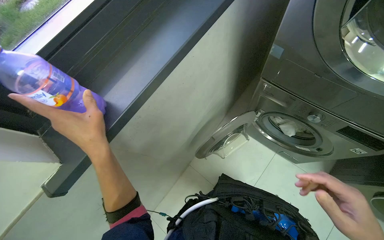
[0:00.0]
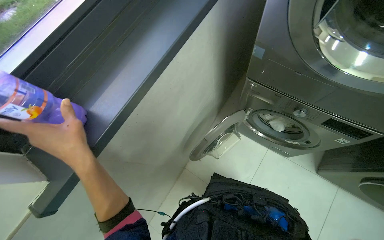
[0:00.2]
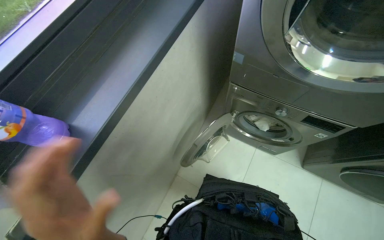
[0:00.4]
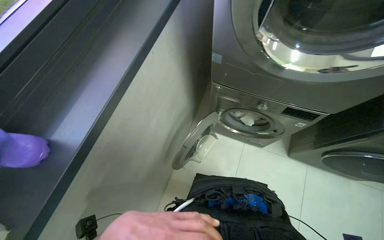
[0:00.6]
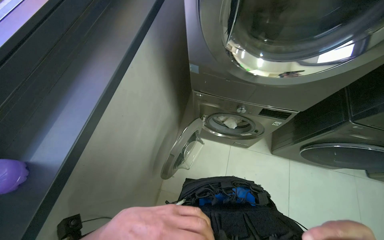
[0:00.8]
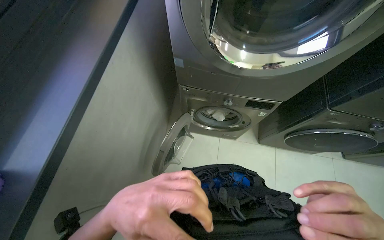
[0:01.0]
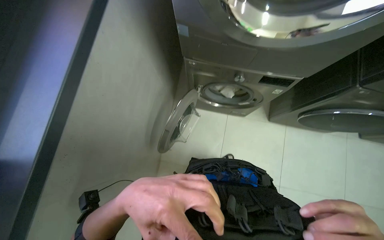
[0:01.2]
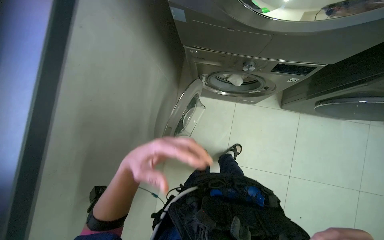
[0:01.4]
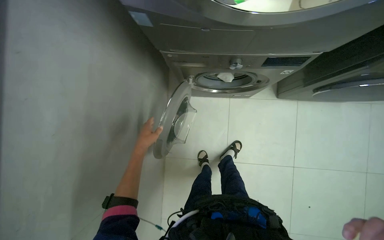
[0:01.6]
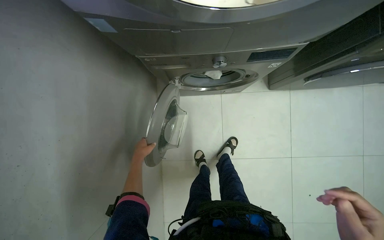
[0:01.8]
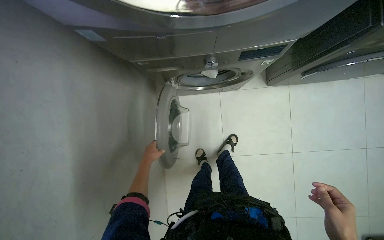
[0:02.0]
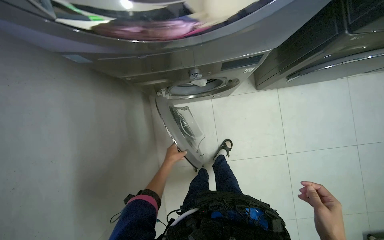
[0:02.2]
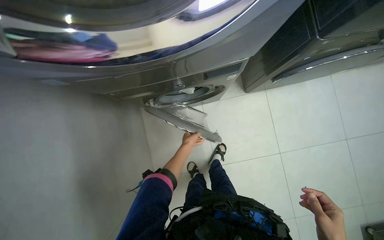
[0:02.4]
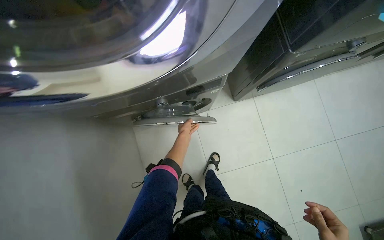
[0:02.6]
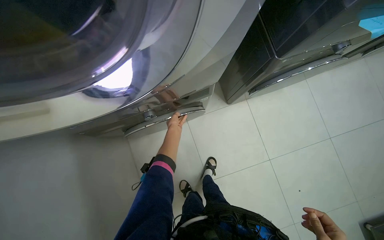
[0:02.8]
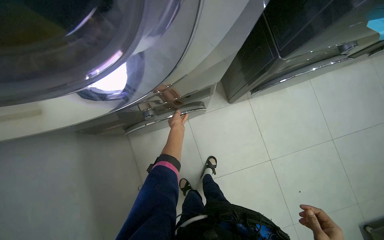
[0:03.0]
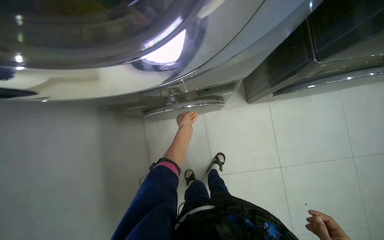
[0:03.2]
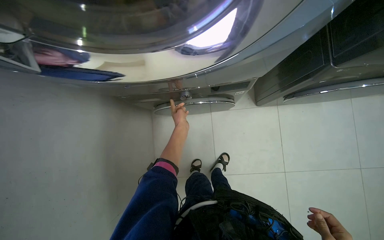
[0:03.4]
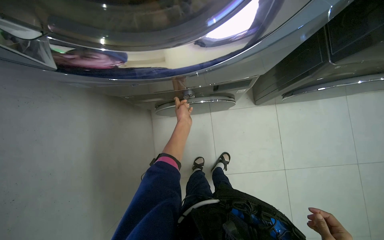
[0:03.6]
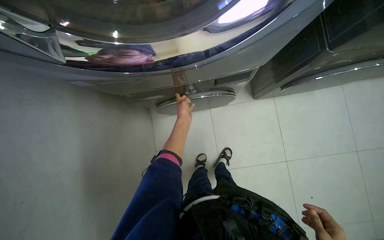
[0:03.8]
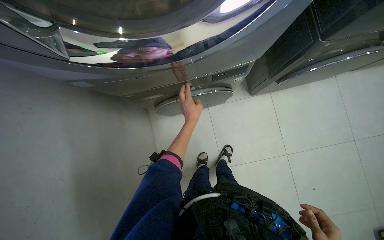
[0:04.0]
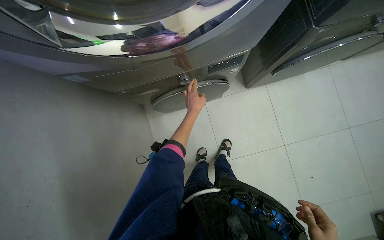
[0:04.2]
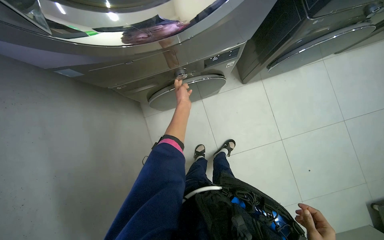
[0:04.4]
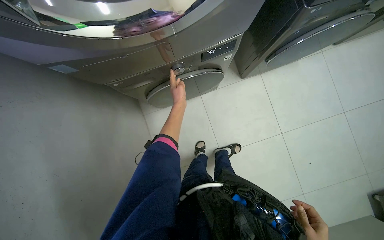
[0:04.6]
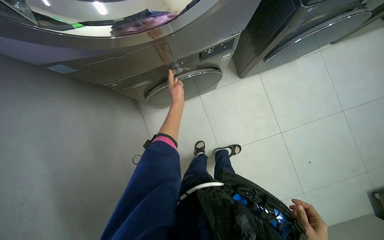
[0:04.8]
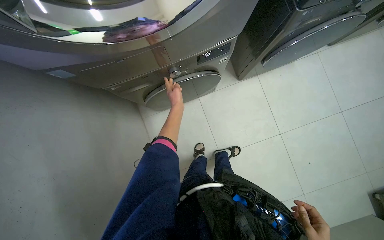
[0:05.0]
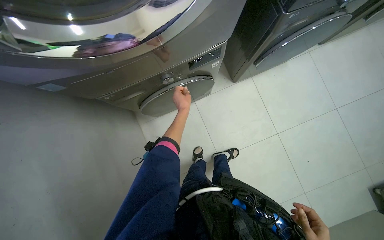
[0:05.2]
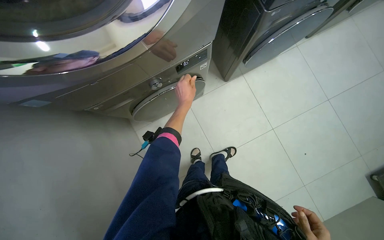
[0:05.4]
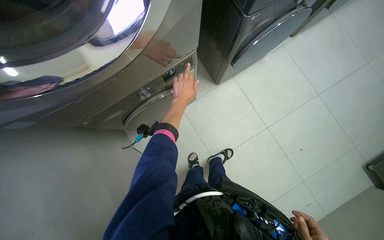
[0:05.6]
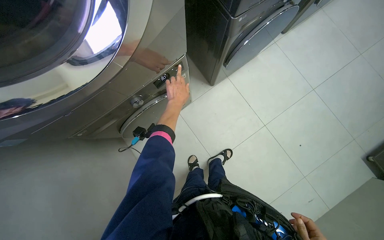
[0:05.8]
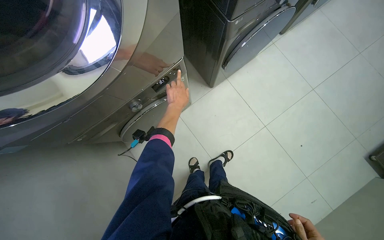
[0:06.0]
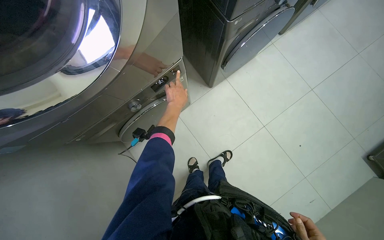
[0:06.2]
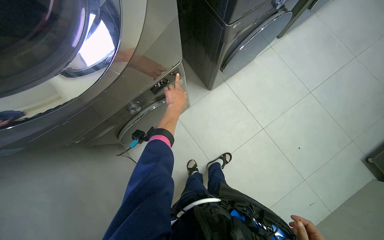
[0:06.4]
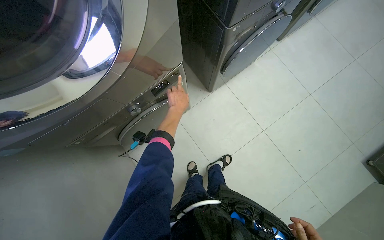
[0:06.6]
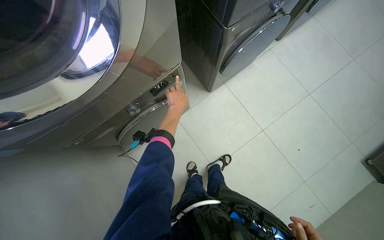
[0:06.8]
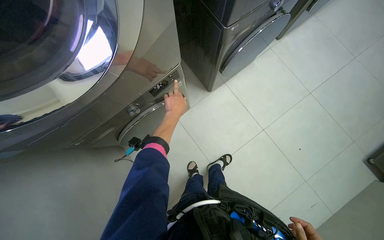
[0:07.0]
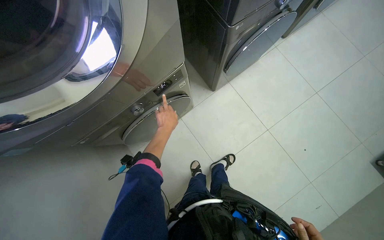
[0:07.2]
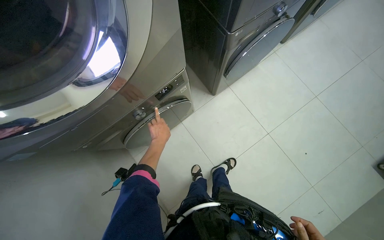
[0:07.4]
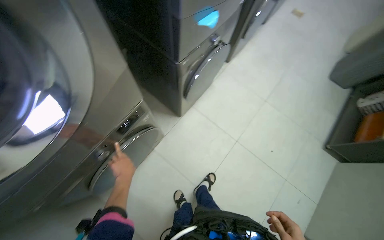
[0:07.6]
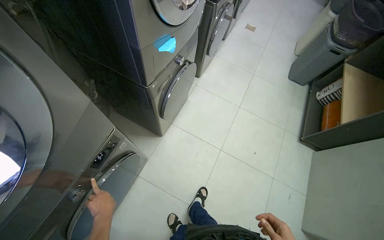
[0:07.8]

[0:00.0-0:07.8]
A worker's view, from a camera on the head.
Job: managing laundry.
The whole recording: Loading laundry into washing machine. The worker gathers white laundry, places it into the washing machine, adds detergent, and starts the cycle.
0:00.0 to 0:01.6: The wearer's head swings roughly 35 degrees to the right. The camera pitches downward, by approximately 15 degrees.
0:01.6 to 0:03.2: The left hand shifts approximately 50 cm to the right, up the picture and farther from the camera.
0:03.2 to 0:04.6: The left hand goes some 15 cm nearer to the camera.
0:06.2 to 0:07.8: The head turns to the right by some 30 degrees. The wearer looks approximately 15 degrees further upward.

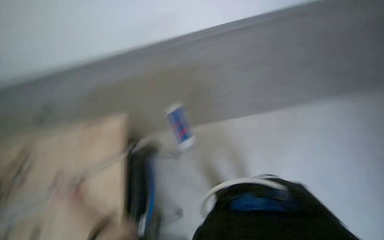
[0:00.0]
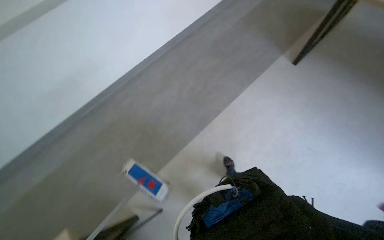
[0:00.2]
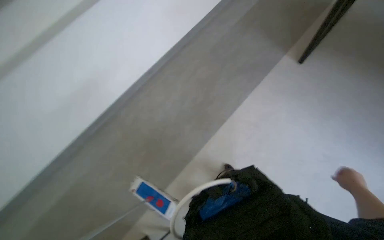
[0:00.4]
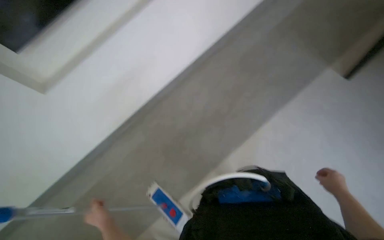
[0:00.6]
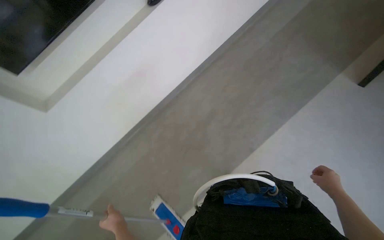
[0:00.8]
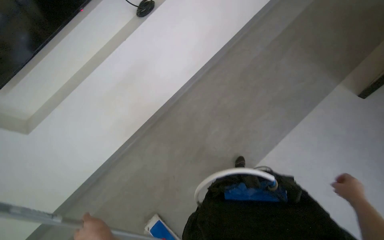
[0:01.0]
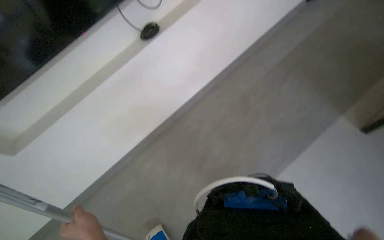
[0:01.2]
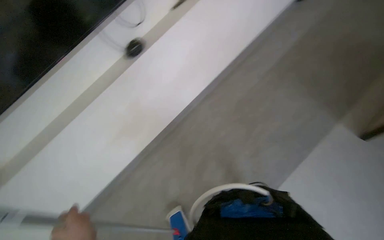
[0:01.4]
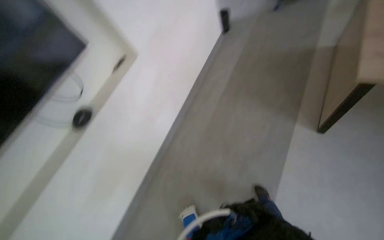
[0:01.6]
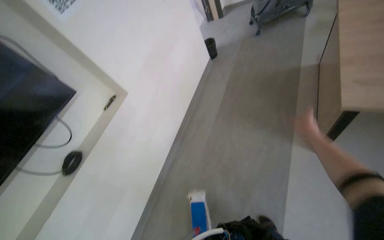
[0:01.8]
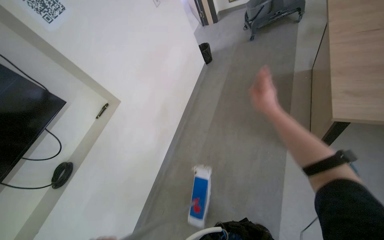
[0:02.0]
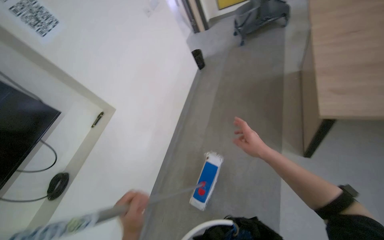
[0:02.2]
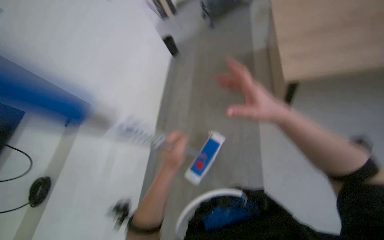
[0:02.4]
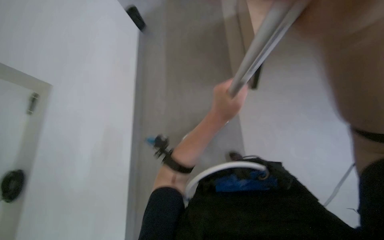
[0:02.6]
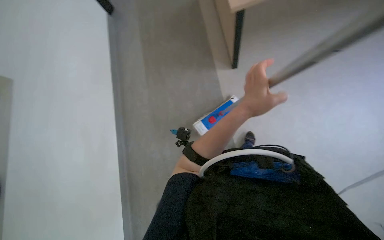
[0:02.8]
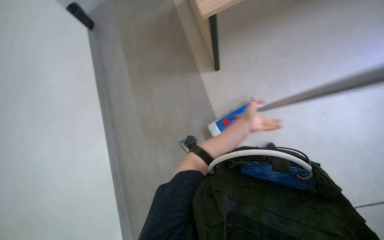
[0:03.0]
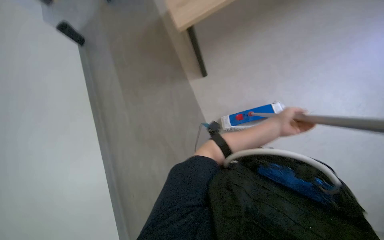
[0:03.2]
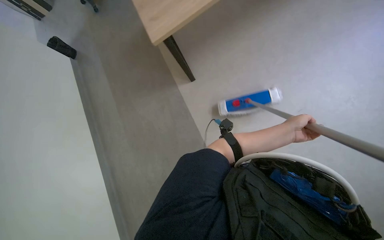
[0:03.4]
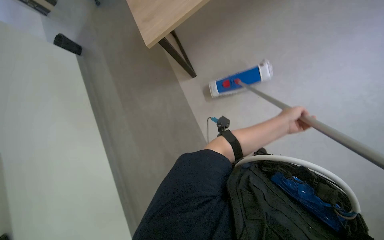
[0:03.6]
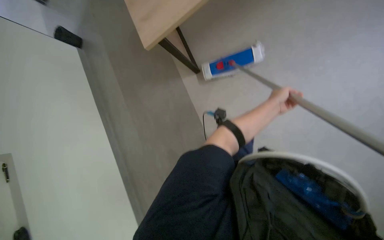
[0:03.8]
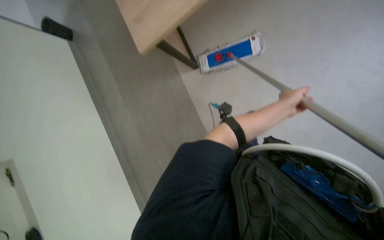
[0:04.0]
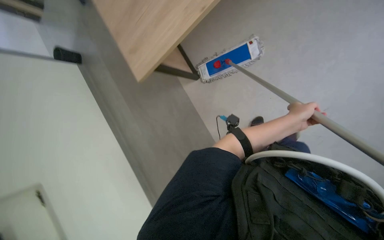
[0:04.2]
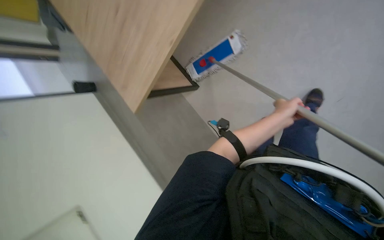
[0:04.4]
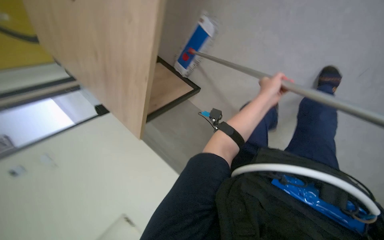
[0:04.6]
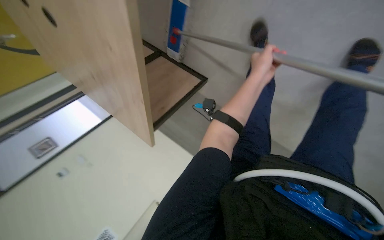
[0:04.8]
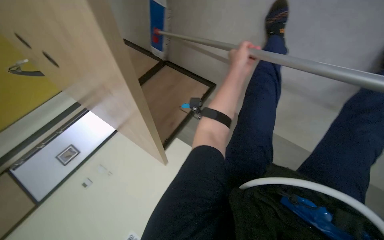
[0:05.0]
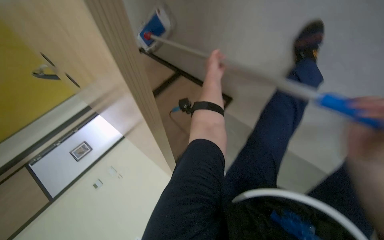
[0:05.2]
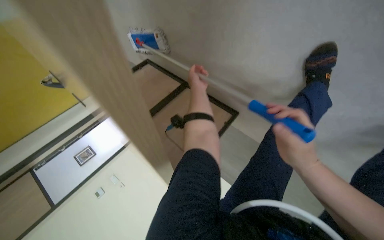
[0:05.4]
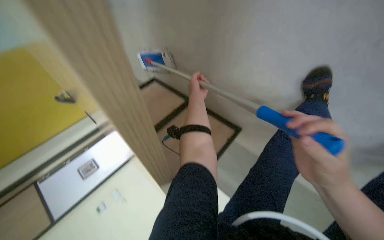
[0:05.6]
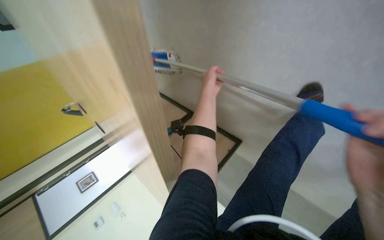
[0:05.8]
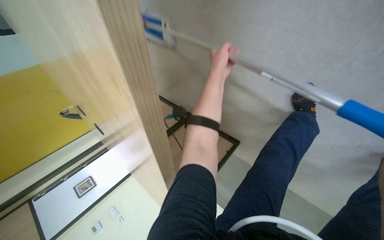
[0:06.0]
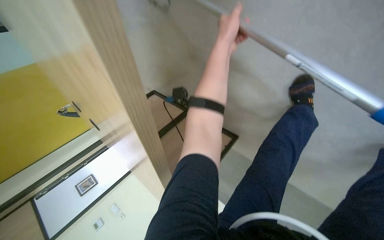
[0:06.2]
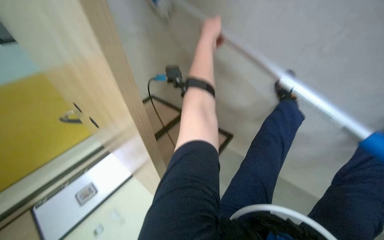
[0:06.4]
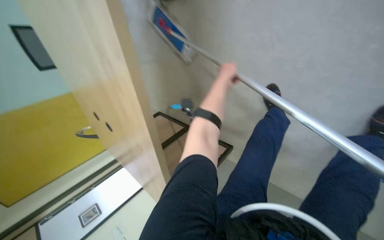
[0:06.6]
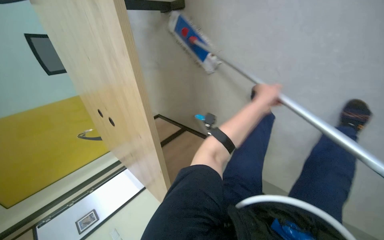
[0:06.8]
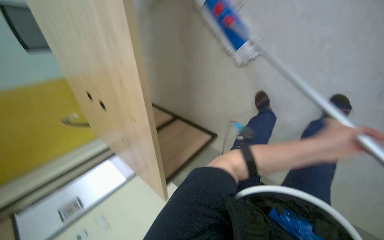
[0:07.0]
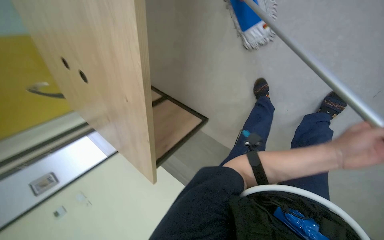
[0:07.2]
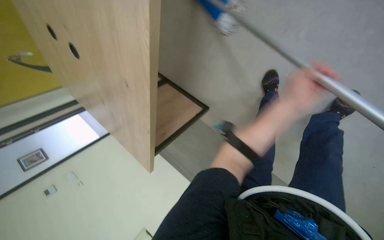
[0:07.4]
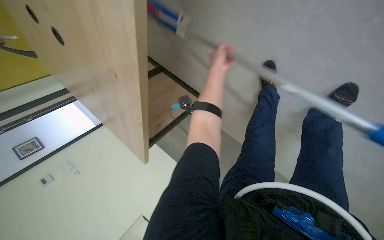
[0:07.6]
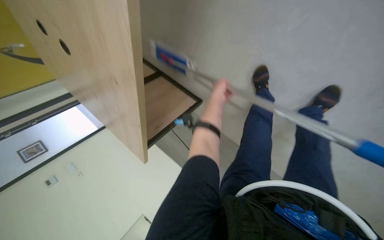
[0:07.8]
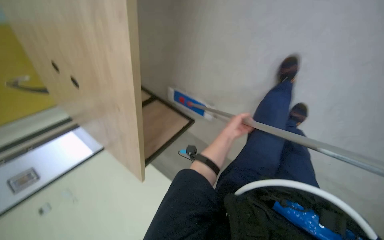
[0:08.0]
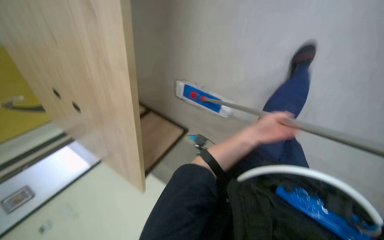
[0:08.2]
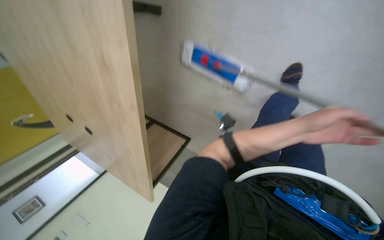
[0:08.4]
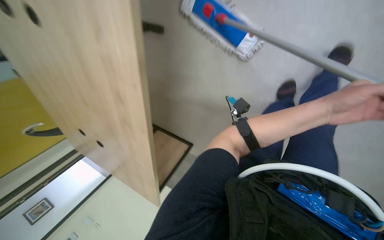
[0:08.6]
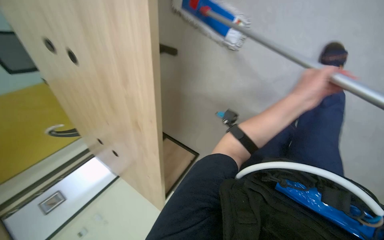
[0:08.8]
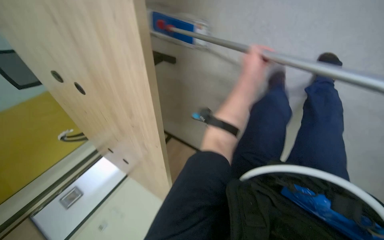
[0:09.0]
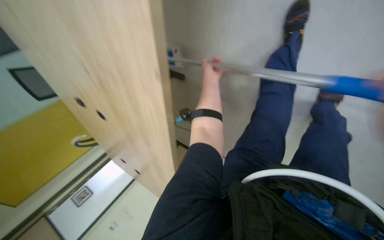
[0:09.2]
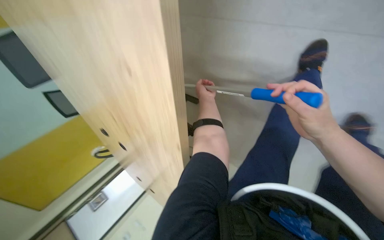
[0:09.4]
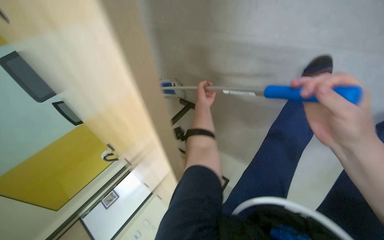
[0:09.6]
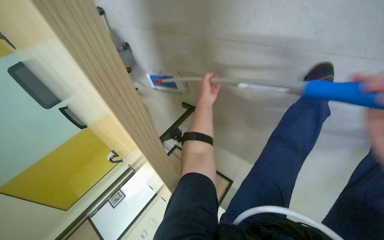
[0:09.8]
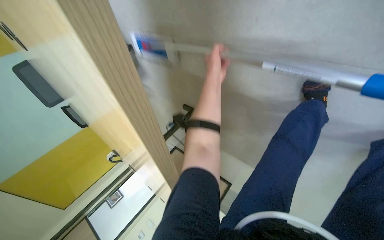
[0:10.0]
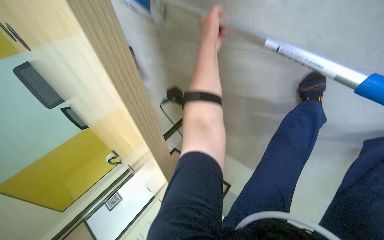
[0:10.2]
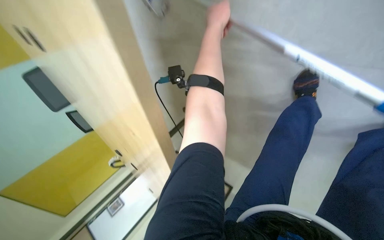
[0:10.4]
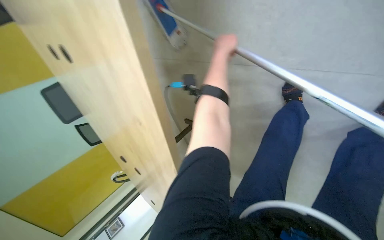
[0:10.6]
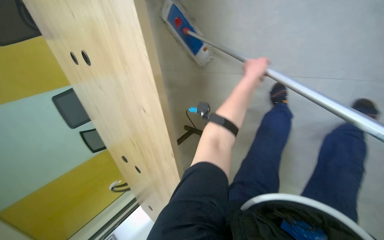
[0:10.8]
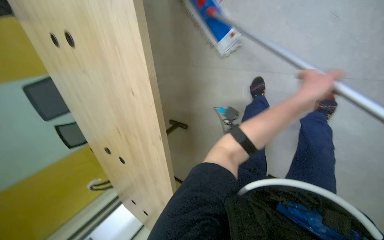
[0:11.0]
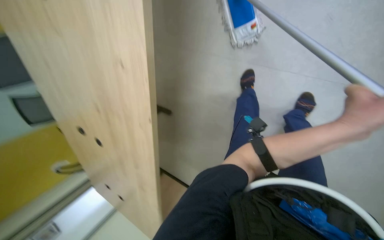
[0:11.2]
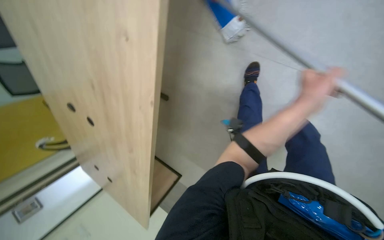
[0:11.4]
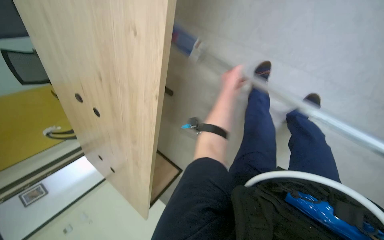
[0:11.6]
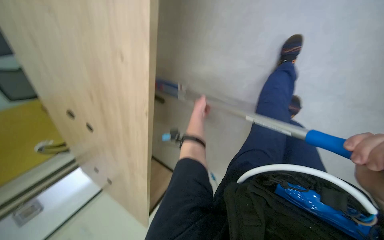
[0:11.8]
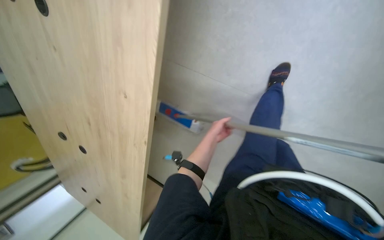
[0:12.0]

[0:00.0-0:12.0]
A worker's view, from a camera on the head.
Job: mopping floor.
The whole recording: Mopping office floor. The worker mops the office floor around the tables and chairs.
0:00.0 to 0:01.6: The head turns to the right by some 45 degrees. The view tips upward by roughly 45 degrees.
0:01.6 to 0:03.0: The wearer's head swings approximately 30 degrees to the right.
0:03.0 to 0:04.4: The left hand shifts some 10 cm to the right.
0:04.4 to 0:06.0: The left hand travels up the picture and to the left by about 60 cm.
0:10.4 to 0:12.0: The left hand goes nearer and farther, roughly 35 cm each way, reversing 2 times.
